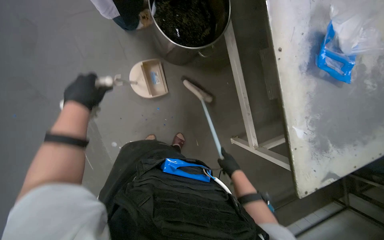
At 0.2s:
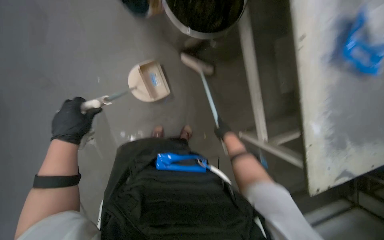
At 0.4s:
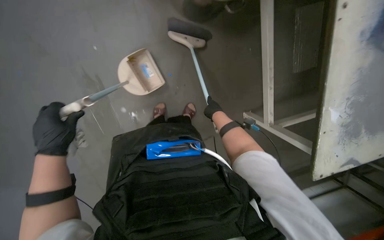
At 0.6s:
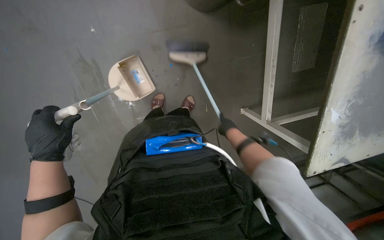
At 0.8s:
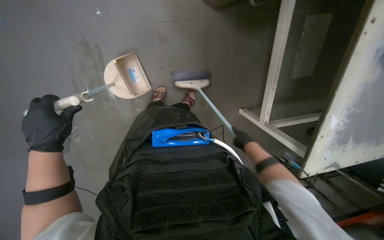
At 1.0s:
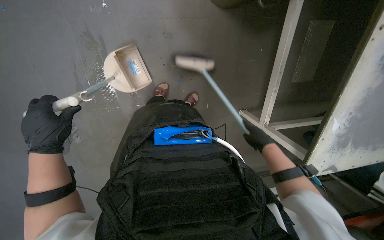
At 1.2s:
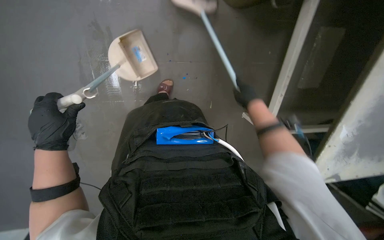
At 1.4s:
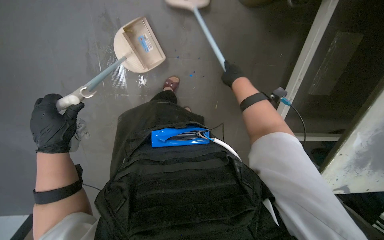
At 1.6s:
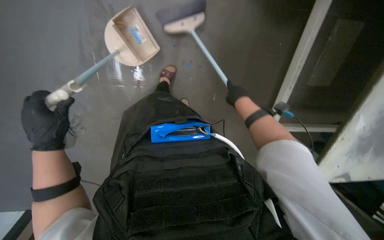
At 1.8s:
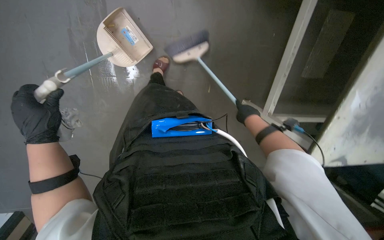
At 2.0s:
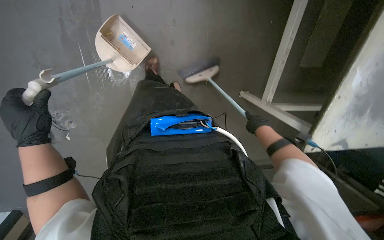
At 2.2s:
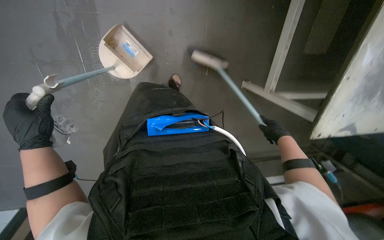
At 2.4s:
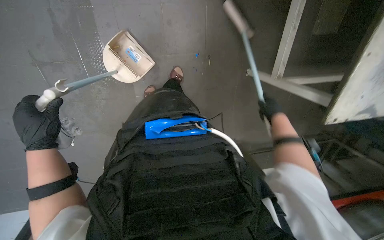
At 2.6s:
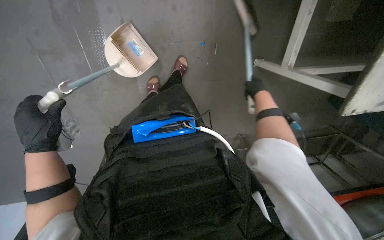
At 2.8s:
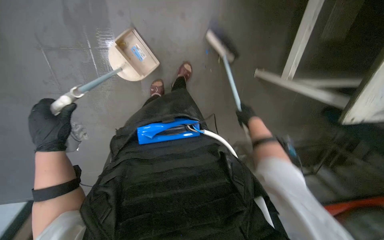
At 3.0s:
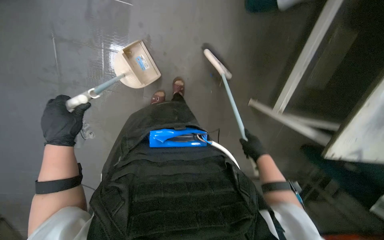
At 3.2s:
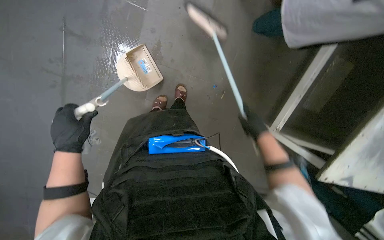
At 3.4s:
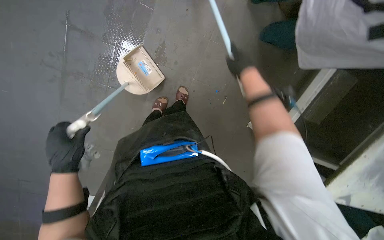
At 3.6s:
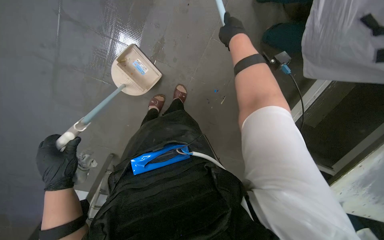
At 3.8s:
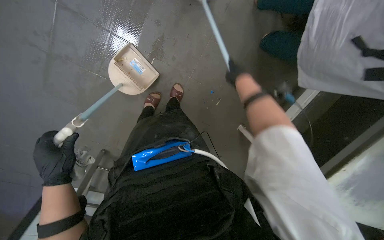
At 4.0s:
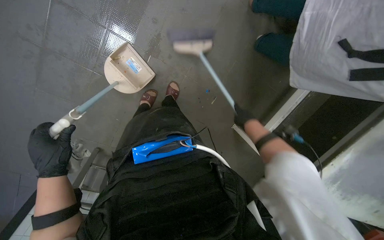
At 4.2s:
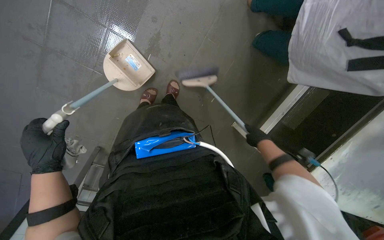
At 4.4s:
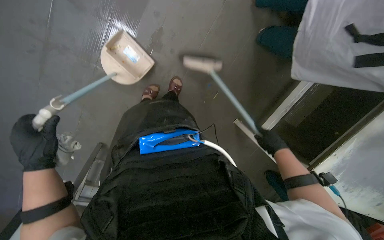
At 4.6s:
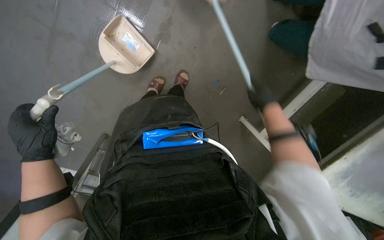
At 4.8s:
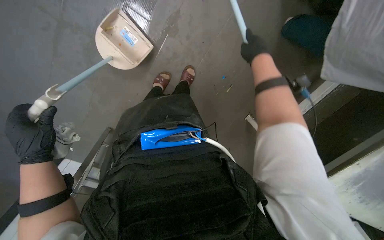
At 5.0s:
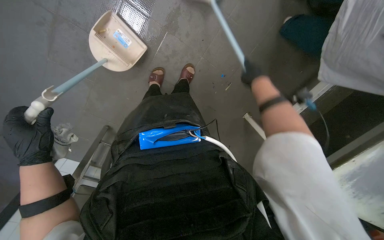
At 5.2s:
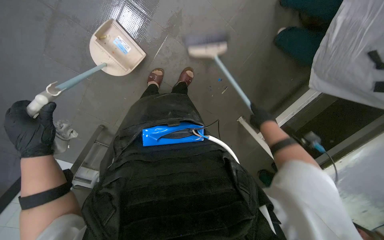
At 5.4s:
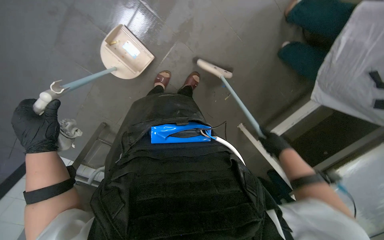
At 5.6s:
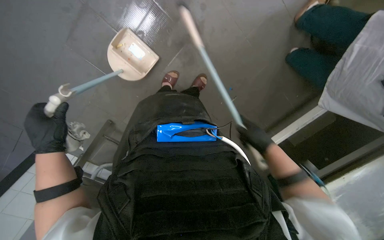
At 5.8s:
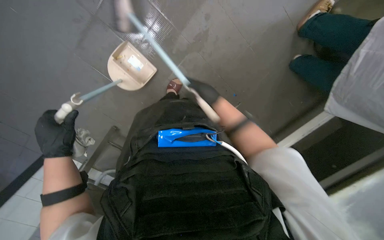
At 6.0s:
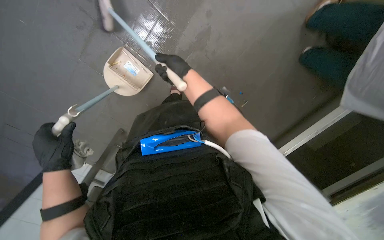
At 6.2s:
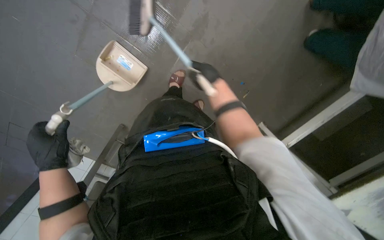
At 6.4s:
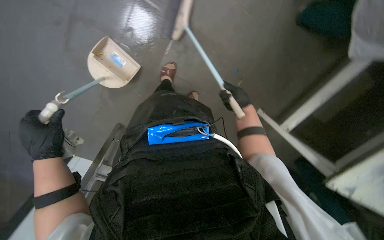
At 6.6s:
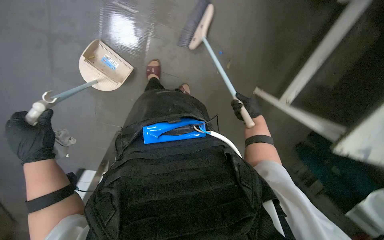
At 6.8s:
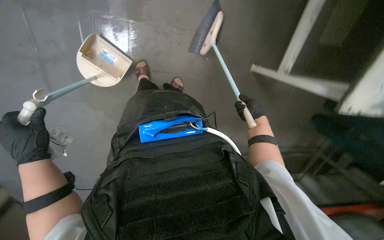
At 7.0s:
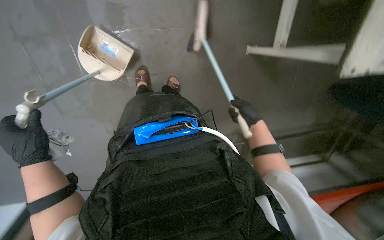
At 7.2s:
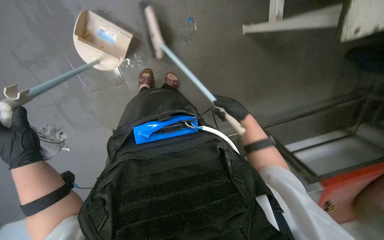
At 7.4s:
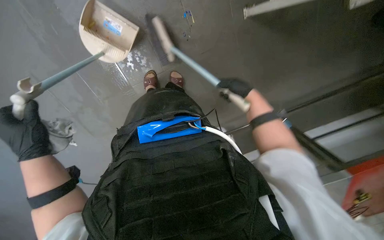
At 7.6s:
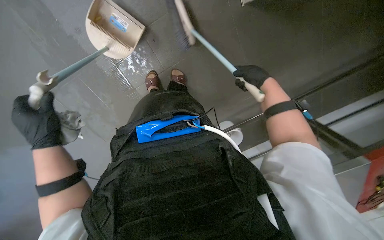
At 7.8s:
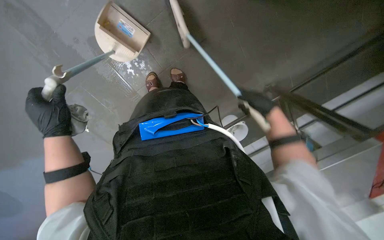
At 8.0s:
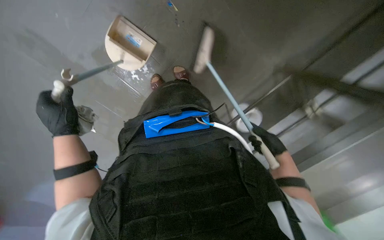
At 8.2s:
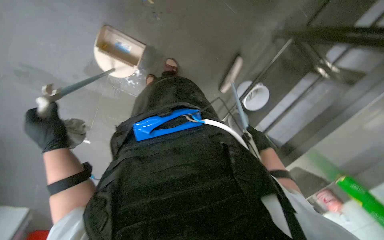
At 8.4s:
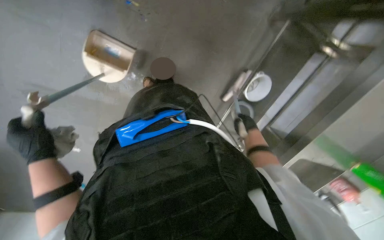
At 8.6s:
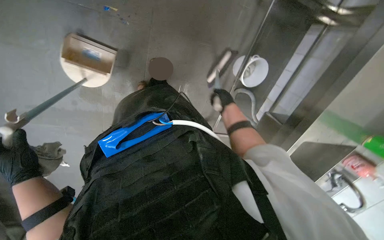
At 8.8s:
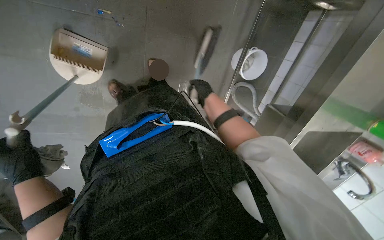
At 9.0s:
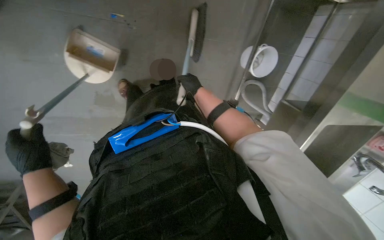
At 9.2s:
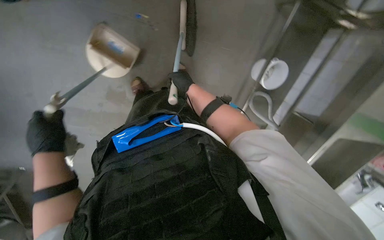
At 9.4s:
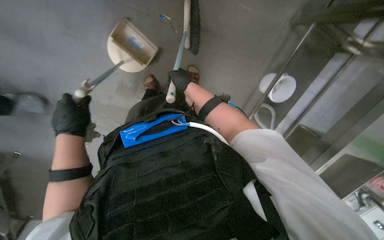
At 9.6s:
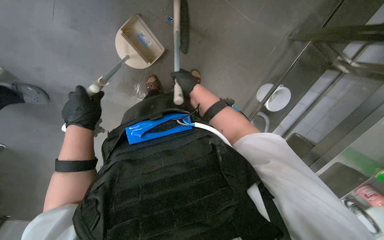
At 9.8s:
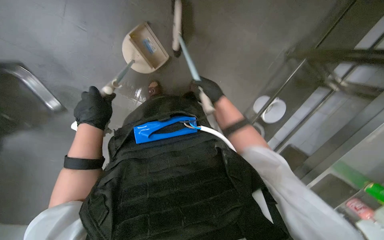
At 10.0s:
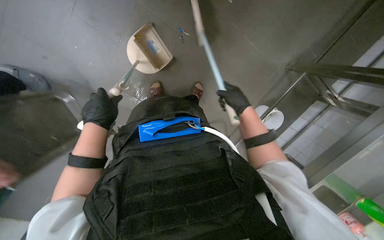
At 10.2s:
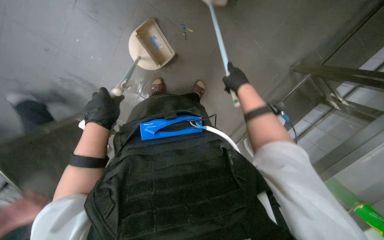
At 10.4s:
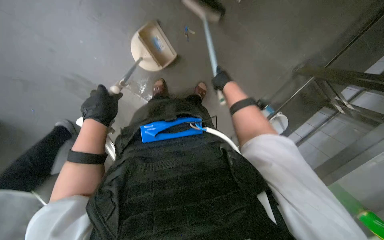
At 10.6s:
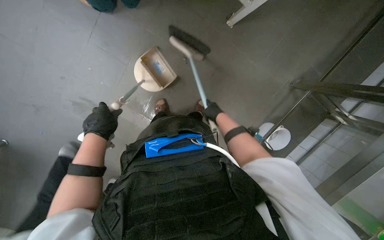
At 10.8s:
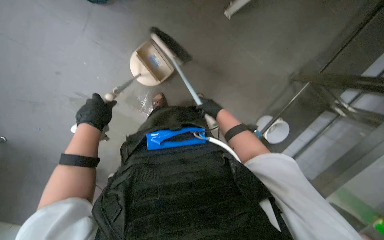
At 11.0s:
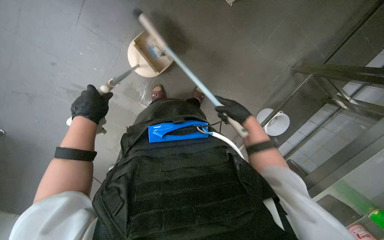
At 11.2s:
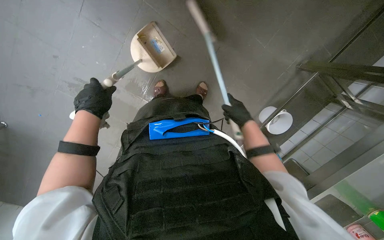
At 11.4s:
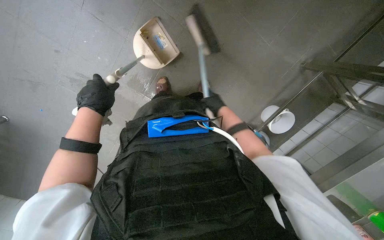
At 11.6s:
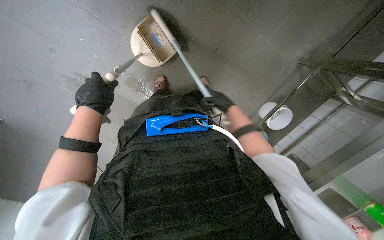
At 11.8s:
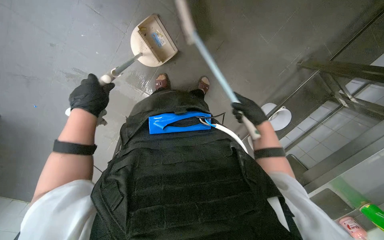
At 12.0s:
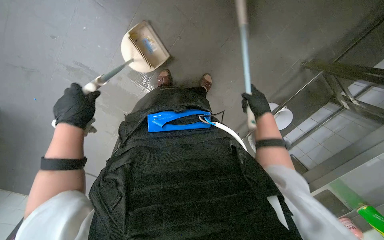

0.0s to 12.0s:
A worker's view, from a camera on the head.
Job: sweeping floor.
The whole recording: Sweeping kitchen floor. The worker sweeps the kitchen floor with a broom and dustpan.
0.0s to 1.6s: The view tips downward by approximately 25 degrees. The right hand moves up and down the picture over approximately 35 cm, changing direction 2 times, while the left hand goes about 35 cm down the picture and to the left.
1.6s to 3.0s: The right hand moves up and down the picture over about 20 cm, changing direction 2 times.
3.0s to 4.4s: The left hand heads nearer to the camera, covering roughly 15 cm. Meanwhile the right hand heads to the right, covering about 10 cm, and moves some 40 cm up the picture and comes back.
4.4s to 6.0s: The right hand moves left and right over about 35 cm, changing direction 2 times.
6.0s to 7.6s: The left hand moves up the picture, some 10 cm. Meanwhile the right hand moves to the right, about 35 cm.
7.6s to 9.0s: The view pans to the left by roughly 15 degrees. The scene rotates counterclockwise by some 25 degrees. The right hand goes roughly 30 cm farther from the camera and to the left.
9.0s to 10.4s: Everything in view rotates roughly 25 degrees clockwise. The left hand heads to the right, covering about 10 cm; the right hand is displaced nearer to the camera by roughly 15 cm.
10.4s to 12.0s: The right hand goes left and right, some 15 cm each way, reversing 2 times.

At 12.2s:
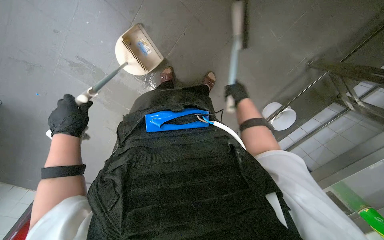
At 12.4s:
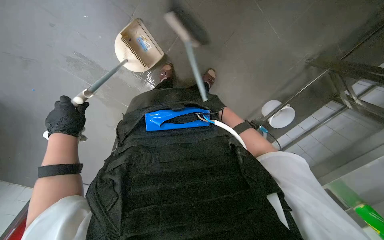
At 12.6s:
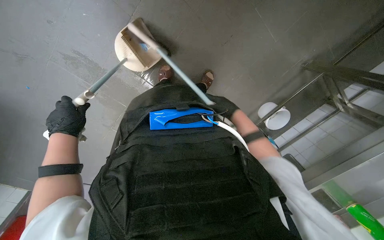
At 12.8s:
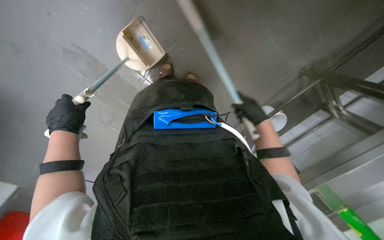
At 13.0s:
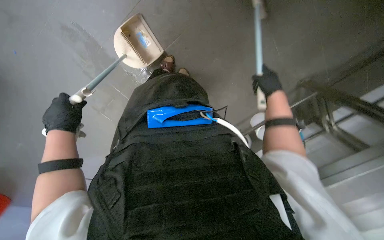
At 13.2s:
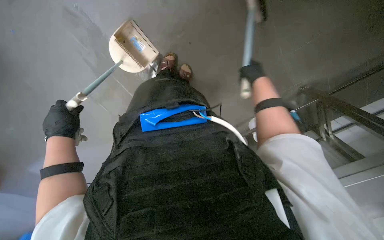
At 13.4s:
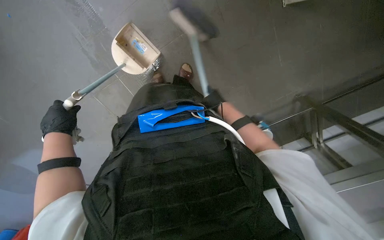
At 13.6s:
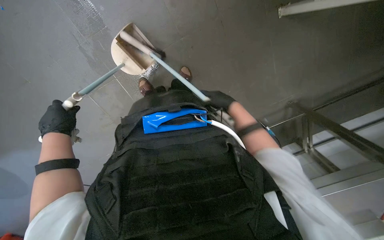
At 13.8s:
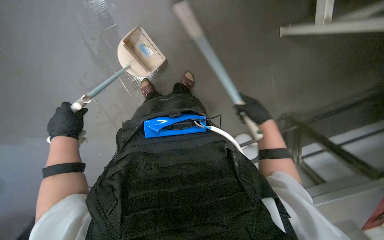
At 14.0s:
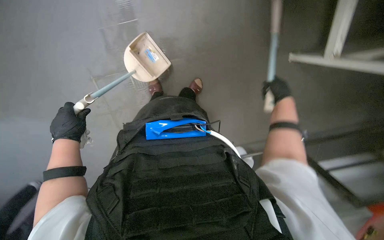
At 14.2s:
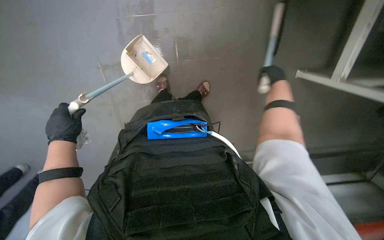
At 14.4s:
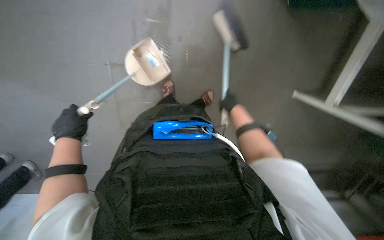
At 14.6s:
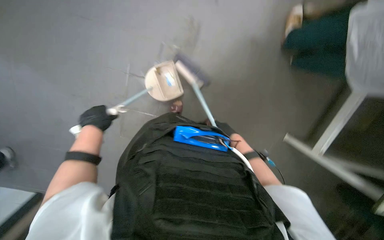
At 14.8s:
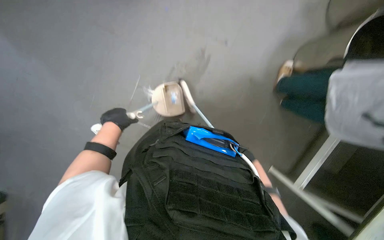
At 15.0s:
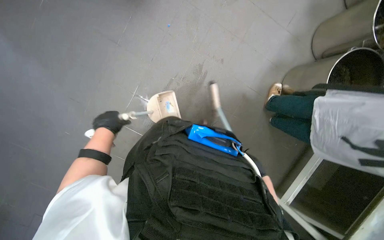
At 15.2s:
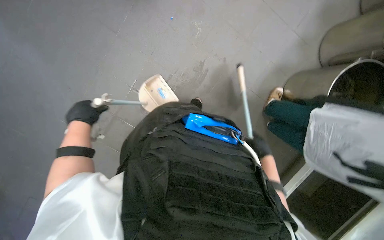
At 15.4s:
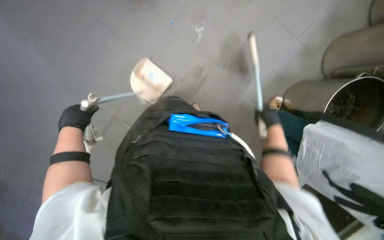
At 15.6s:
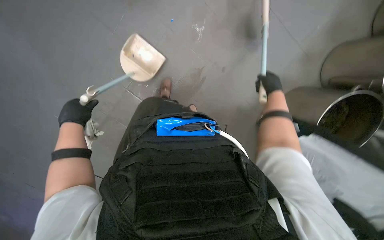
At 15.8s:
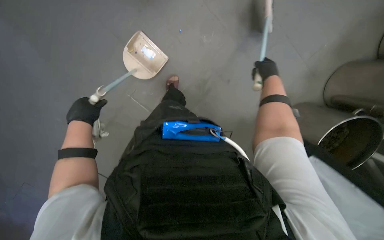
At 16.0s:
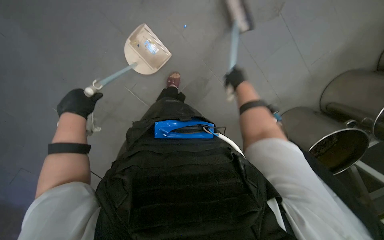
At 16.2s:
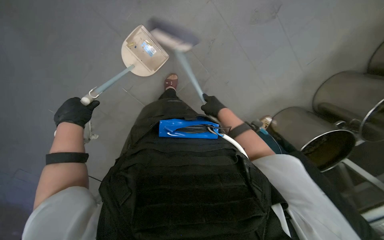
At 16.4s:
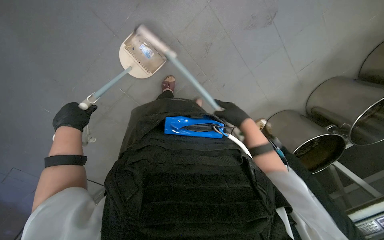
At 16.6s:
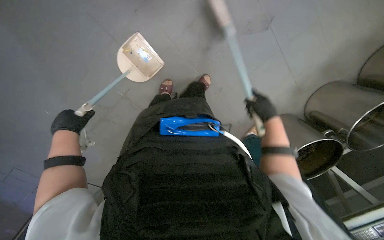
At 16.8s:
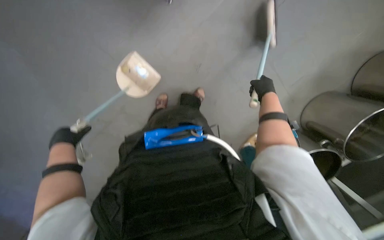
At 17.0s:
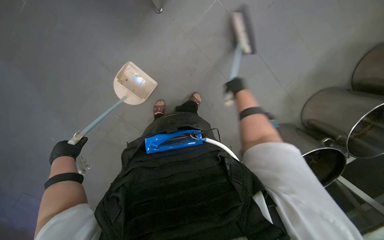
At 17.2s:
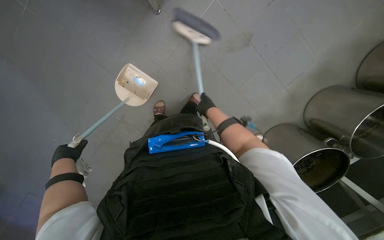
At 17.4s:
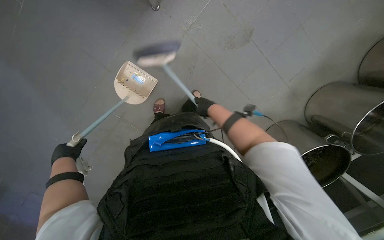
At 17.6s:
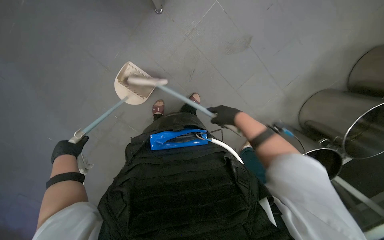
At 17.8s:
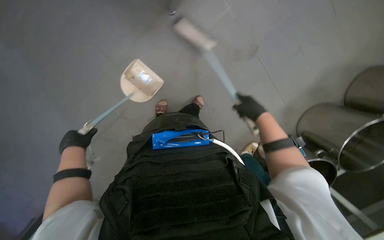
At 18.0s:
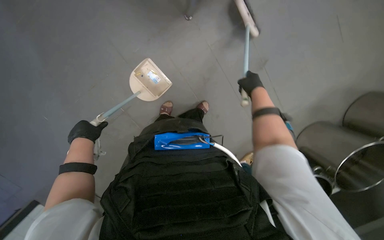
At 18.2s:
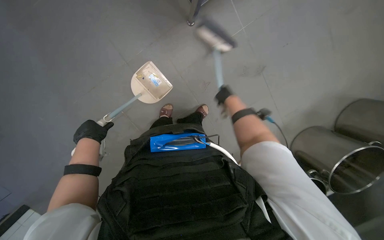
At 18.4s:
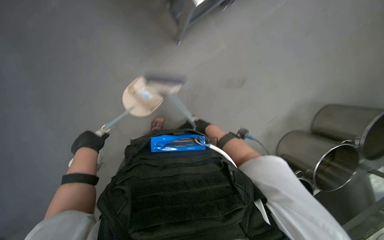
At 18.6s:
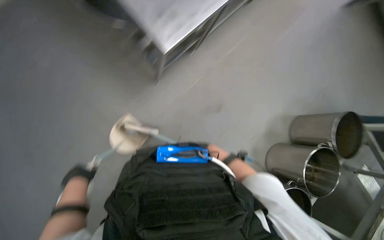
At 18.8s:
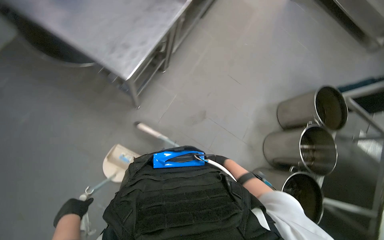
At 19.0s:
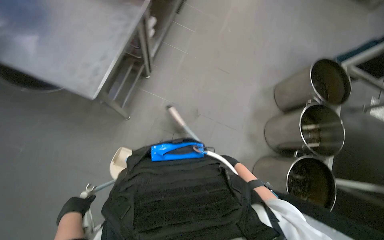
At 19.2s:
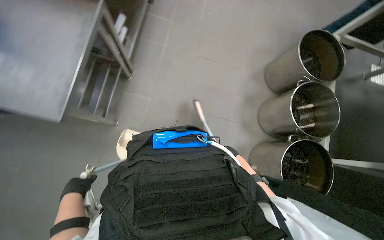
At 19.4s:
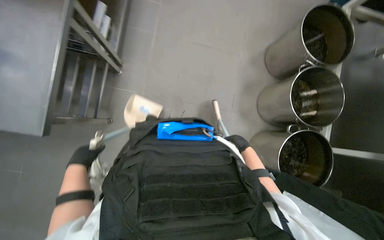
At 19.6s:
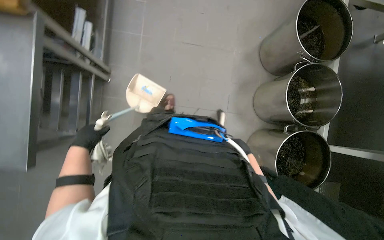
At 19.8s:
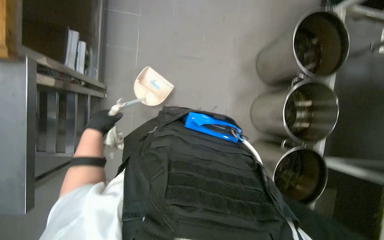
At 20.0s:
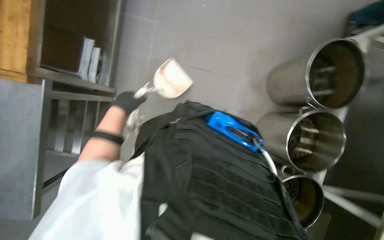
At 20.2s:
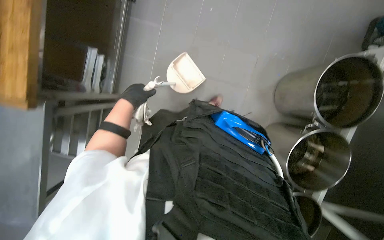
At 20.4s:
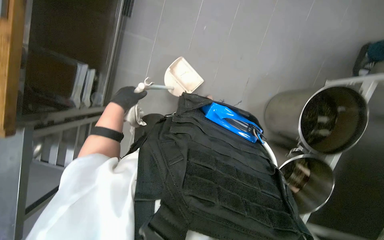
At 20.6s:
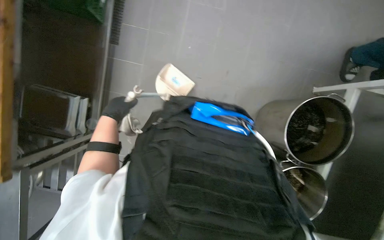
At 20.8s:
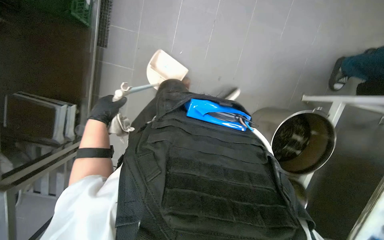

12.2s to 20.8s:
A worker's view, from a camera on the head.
Job: sweeping floor.
The whole recording: Sweeping kitchen floor. The worker sweeps the kitchen floor with a broom and dustpan.
12.2s to 13.6s: The right hand moves nearer and farther over roughly 20 cm, changing direction 3 times.
13.6s to 15.0s: The camera pitches upward, by about 20 degrees.
15.0s to 16.6s: The right hand travels up the picture by roughly 50 cm.
16.6s to 18.0s: The right hand heads up the picture, covering about 20 cm, and travels to the left and back again, about 10 cm each way.
18.0s to 19.4s: The scene turns approximately 35 degrees counterclockwise in the picture. The right hand is displaced down the picture by roughly 25 cm.
19.4s to 20.8s: The head travels about 50 cm.
